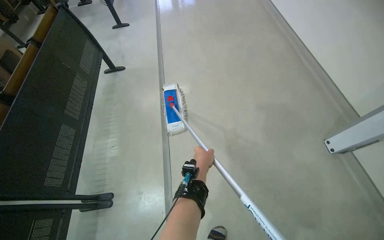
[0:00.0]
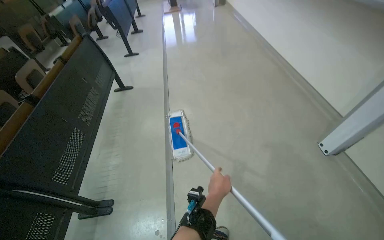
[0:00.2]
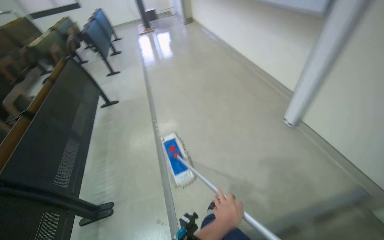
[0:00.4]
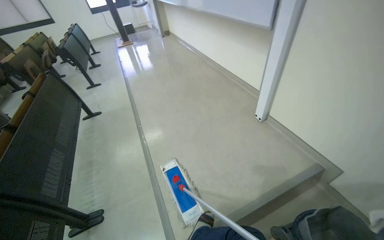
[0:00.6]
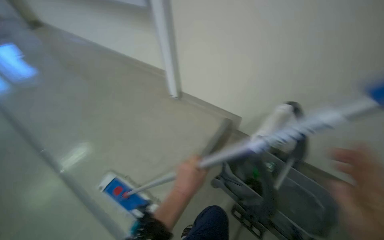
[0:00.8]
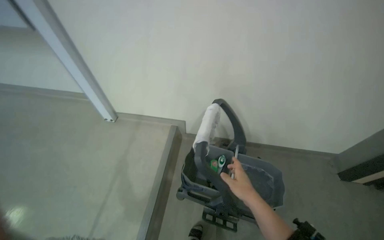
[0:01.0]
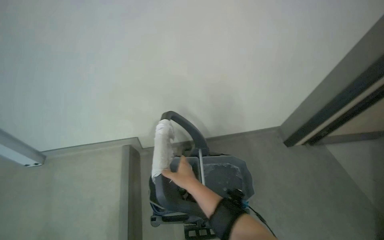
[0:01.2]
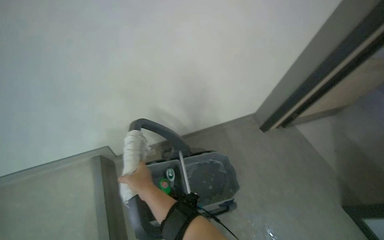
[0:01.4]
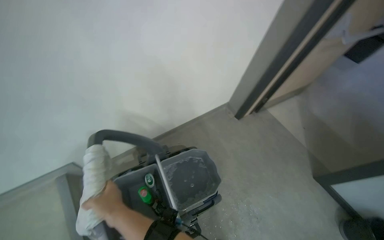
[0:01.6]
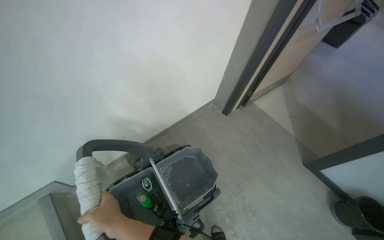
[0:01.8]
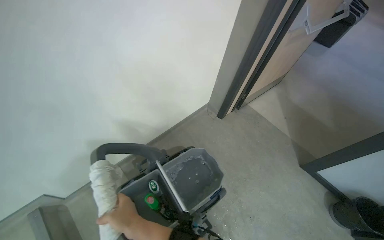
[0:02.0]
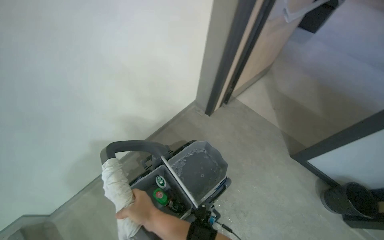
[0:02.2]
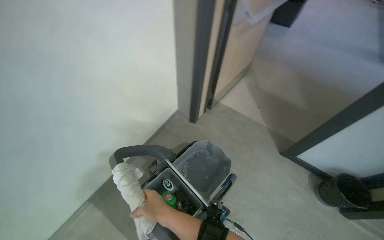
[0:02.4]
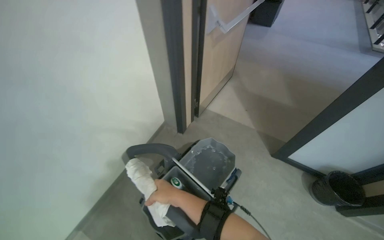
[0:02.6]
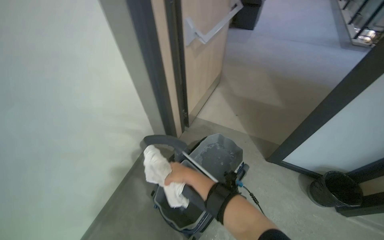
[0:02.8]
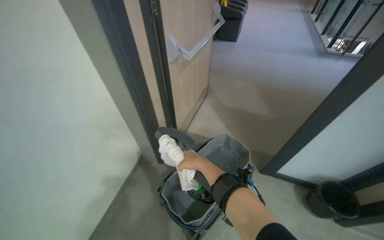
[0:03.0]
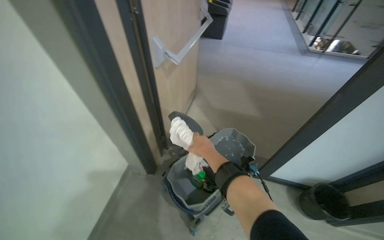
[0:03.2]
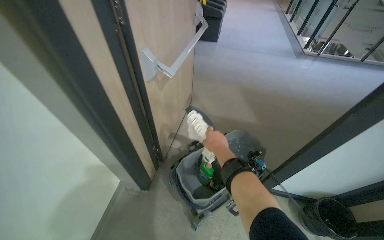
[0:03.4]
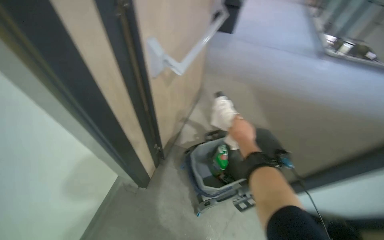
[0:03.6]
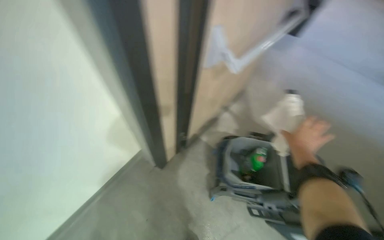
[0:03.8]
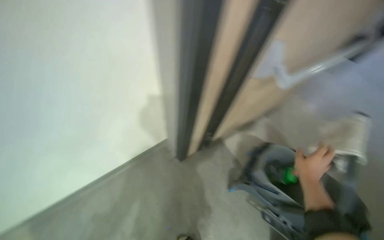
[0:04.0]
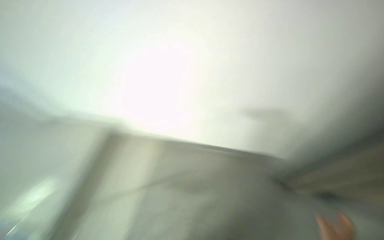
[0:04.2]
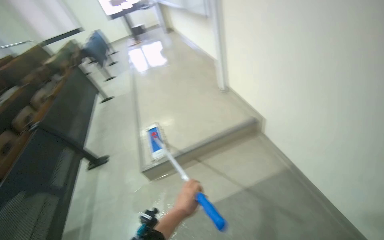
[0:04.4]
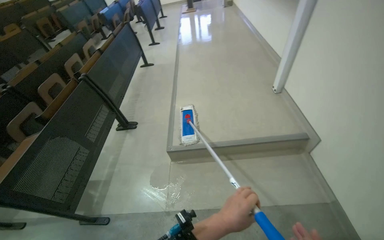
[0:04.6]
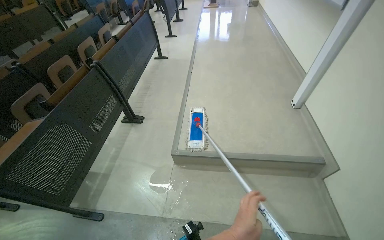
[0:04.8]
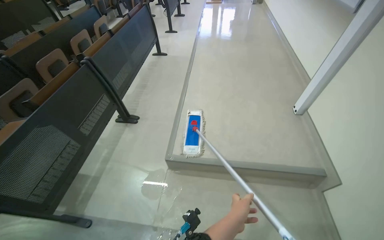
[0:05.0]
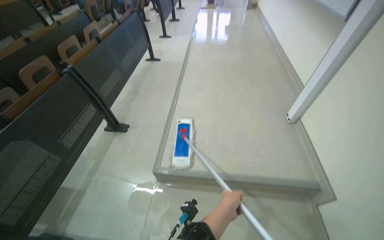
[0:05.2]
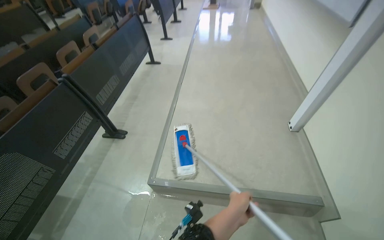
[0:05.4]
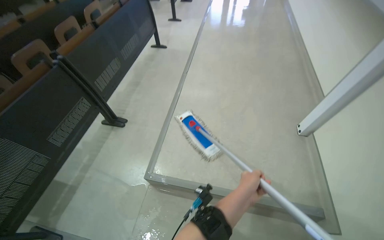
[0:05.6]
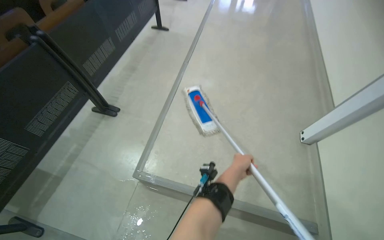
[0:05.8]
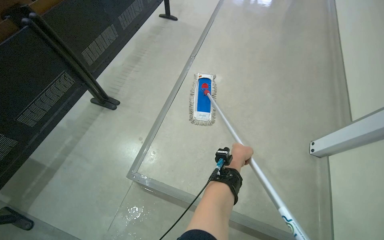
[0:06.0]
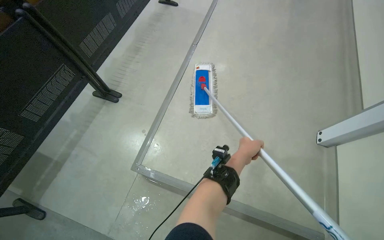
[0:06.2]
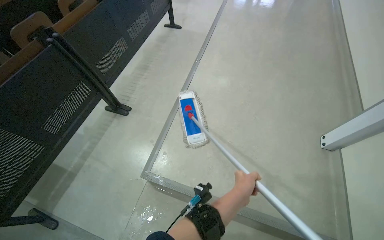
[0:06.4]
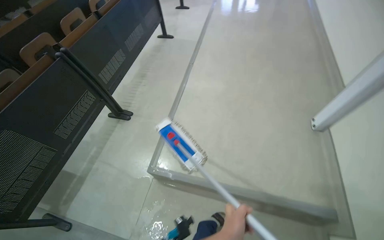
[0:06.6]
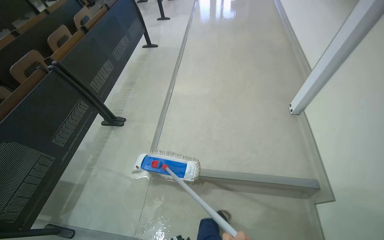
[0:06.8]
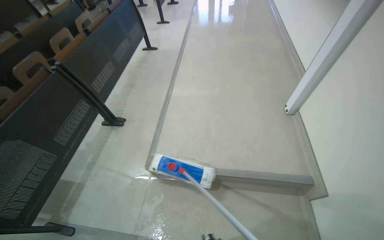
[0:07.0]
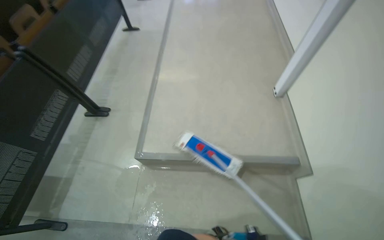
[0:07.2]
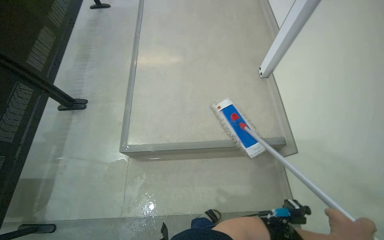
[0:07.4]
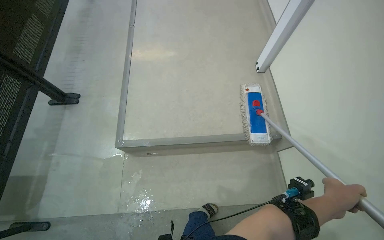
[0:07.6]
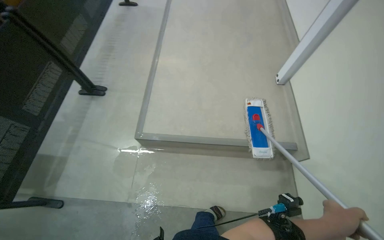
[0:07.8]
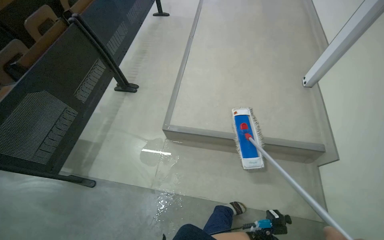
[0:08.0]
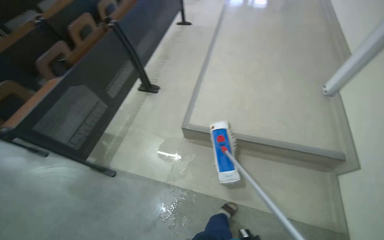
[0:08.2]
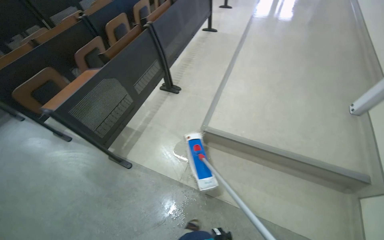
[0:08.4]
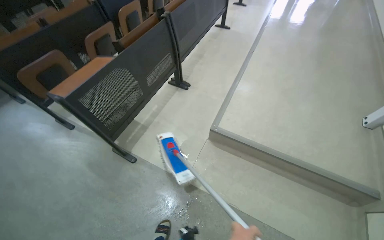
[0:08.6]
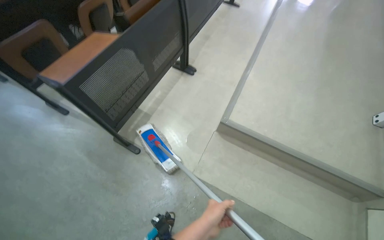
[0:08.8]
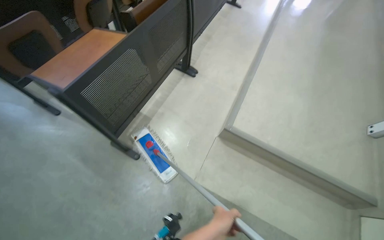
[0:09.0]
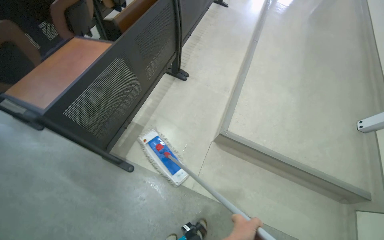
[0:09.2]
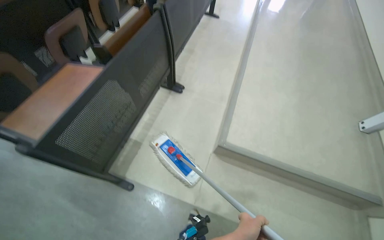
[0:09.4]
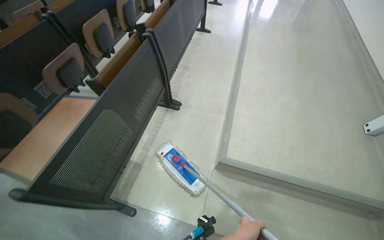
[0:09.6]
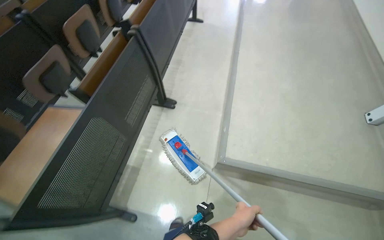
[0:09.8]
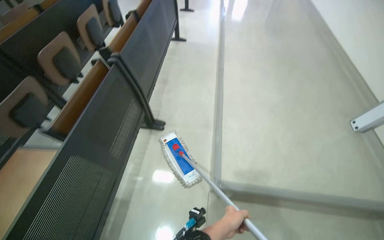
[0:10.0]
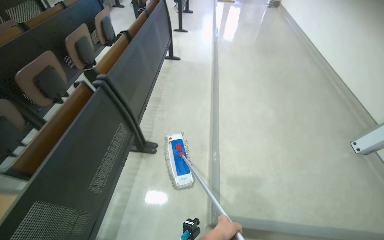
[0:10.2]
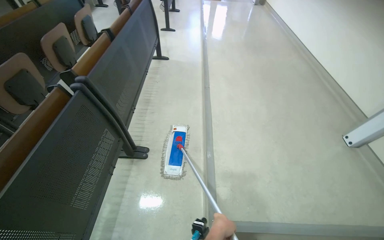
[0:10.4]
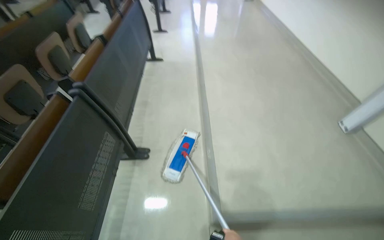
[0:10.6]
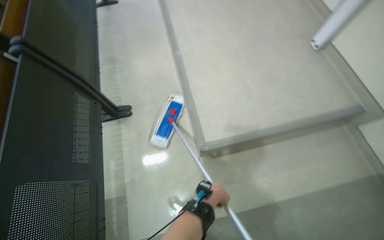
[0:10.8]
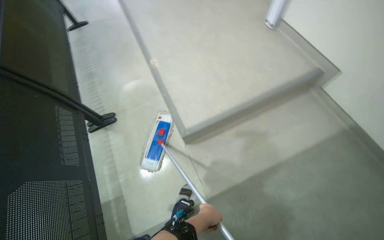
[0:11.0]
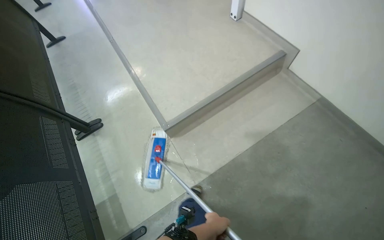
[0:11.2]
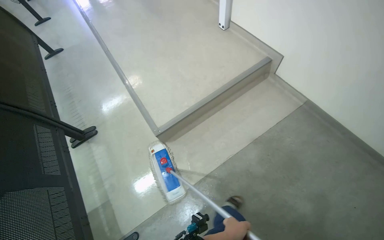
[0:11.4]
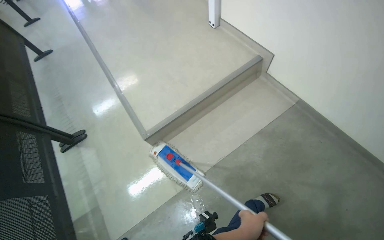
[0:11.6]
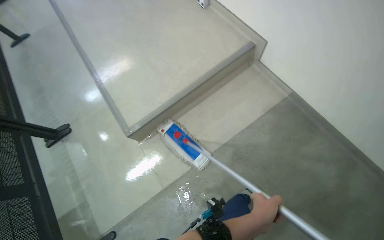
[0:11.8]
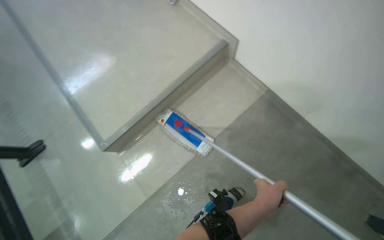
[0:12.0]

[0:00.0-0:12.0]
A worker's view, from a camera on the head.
Job: mopping floor.
The whole recording: Mopping lecture hall floor. The worker mops the floor of the lecture hall, moving around the podium and seats.
0:00.0 to 0:01.6: The head travels about 70 cm. The head rotates roughly 75 degrees to the right. The view tilts roughly 15 degrees upward.
0:01.6 to 0:03.0: The camera travels roughly 60 cm. The wearer's head swings about 40 degrees to the right.
0:03.0 to 0:04.4: The head rotates approximately 35 degrees to the left.
0:04.4 to 0:06.0: The head travels roughly 1.5 m. The view tips downward by approximately 20 degrees. Everything in view rotates about 40 degrees clockwise.
0:06.0 to 0:07.6: The head rotates about 25 degrees to the right.
0:07.6 to 0:09.0: The head travels approximately 70 cm. The head turns to the left by roughly 35 degrees.
0:09.0 to 0:10.4: The camera is carried some 60 cm.

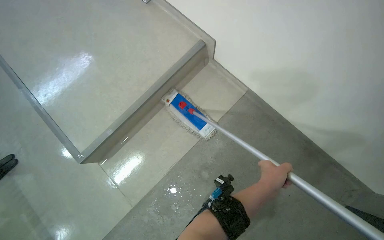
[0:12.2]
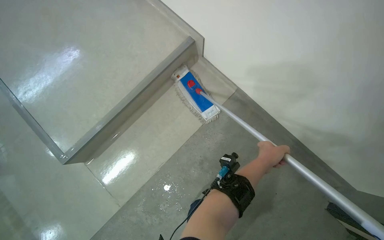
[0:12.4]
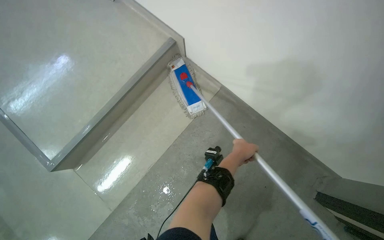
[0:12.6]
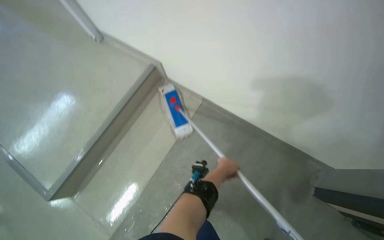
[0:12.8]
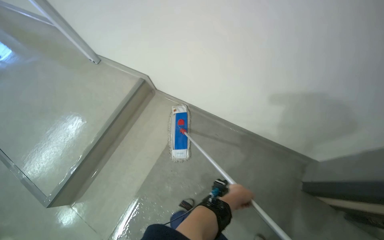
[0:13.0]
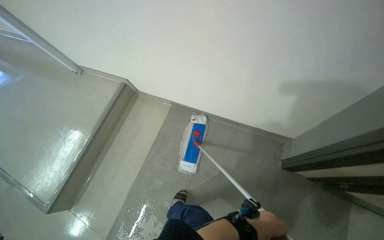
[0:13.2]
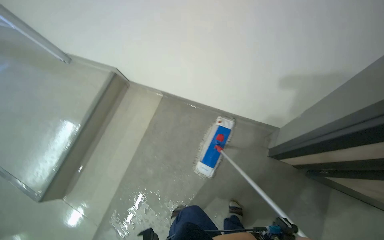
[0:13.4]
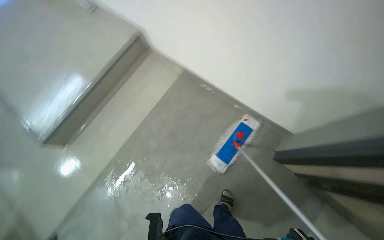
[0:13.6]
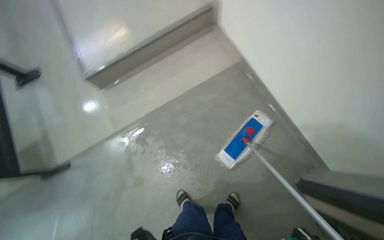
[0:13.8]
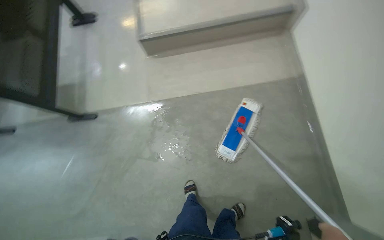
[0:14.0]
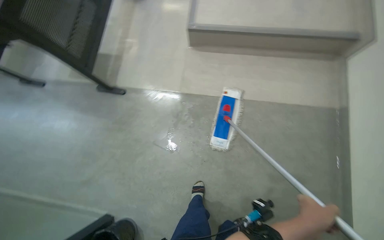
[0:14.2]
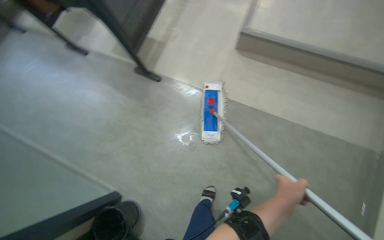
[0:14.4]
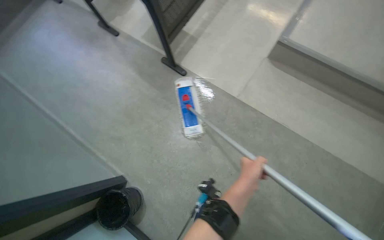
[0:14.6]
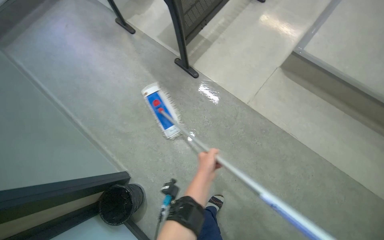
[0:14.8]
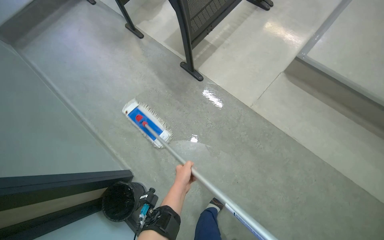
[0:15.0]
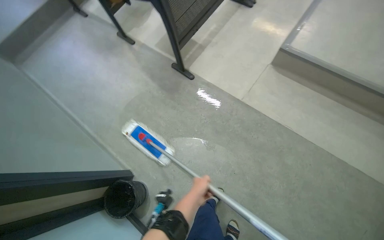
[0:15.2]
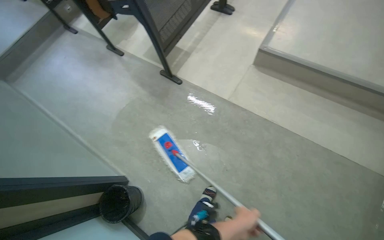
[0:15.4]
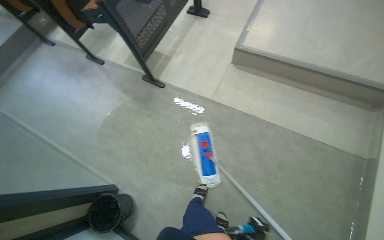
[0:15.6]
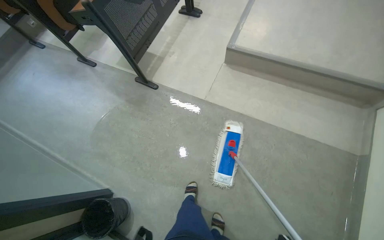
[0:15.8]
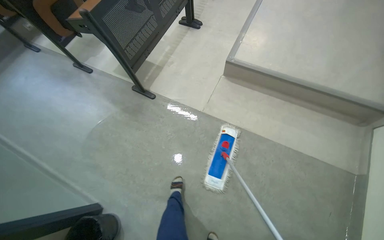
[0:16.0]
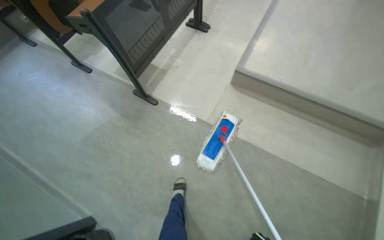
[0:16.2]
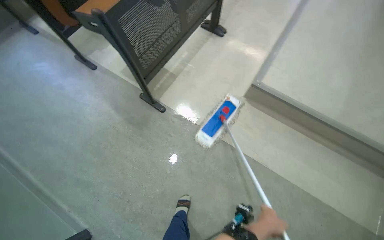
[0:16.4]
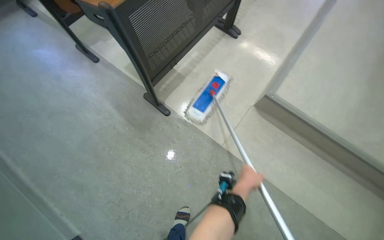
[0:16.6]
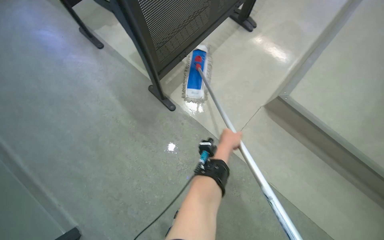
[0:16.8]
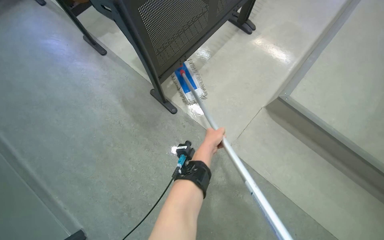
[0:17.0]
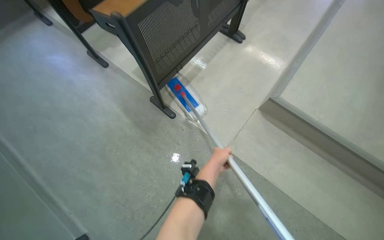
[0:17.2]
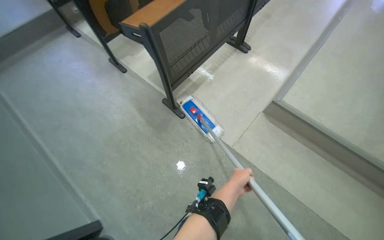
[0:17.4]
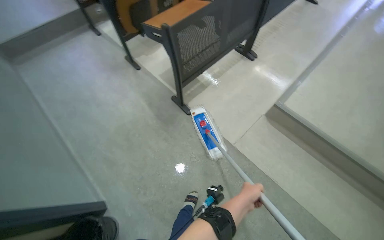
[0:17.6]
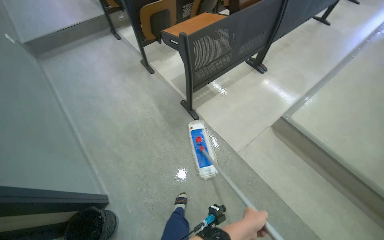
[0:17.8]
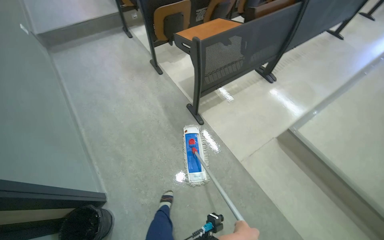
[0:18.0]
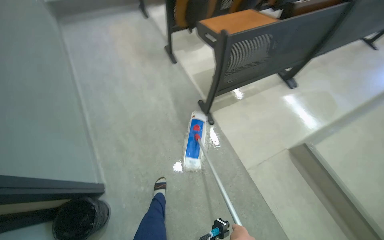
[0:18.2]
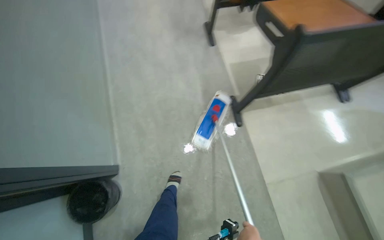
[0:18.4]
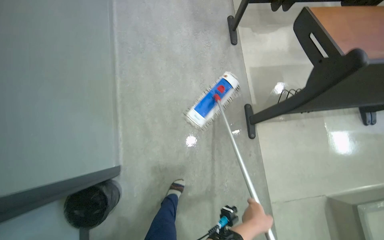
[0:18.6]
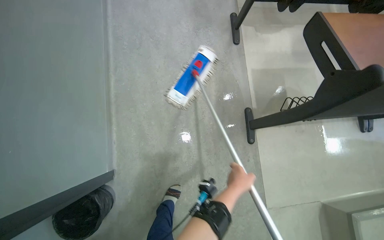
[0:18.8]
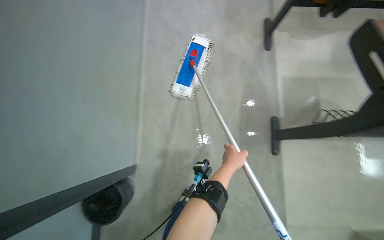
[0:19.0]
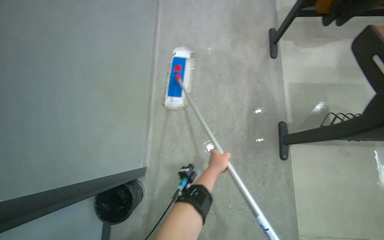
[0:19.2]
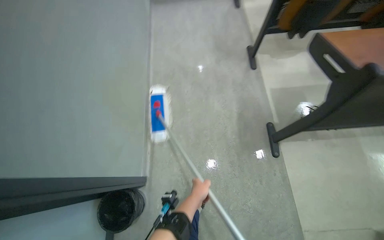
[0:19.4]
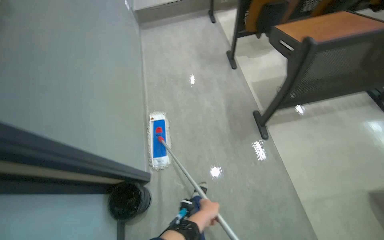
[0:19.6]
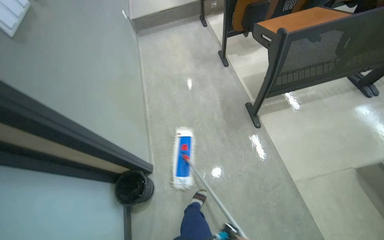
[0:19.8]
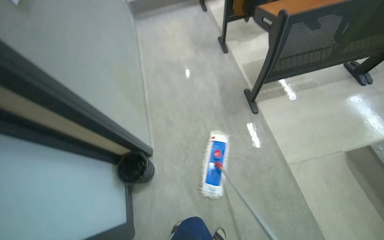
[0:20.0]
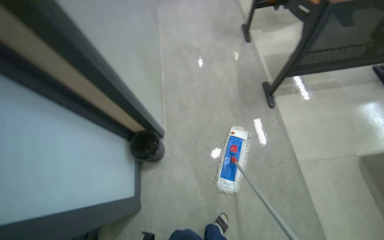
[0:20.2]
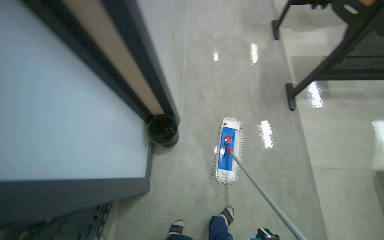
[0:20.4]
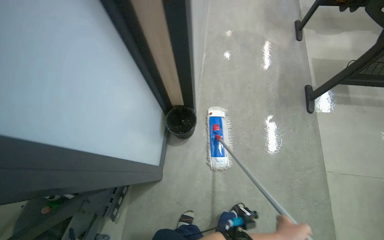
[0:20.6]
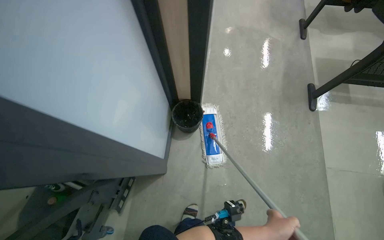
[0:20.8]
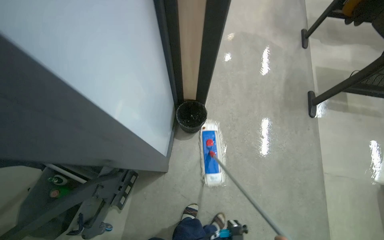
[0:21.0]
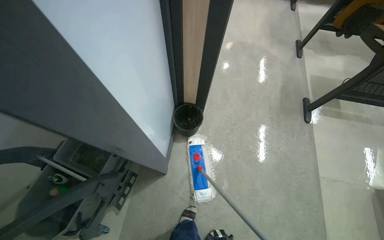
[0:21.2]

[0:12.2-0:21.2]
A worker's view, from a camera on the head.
Job: mopping floor.
The whole recording: Mopping lecture hall floor. The worker mops the floor of the lecture hall, moving around the podium and seats.
0:12.2 to 0:13.8: The camera travels roughly 50 cm.
0:13.8 to 0:15.2: The wearer moves approximately 50 cm. The wearer looks approximately 65 degrees further to the left.
0:15.2 to 0:16.6: The camera is carried roughly 40 cm.
0:18.2 to 0:19.8: The head rotates roughly 20 degrees to the left.
0:19.8 to 0:21.2: The head travels roughly 60 cm. The scene turns roughly 25 degrees clockwise in the picture.
